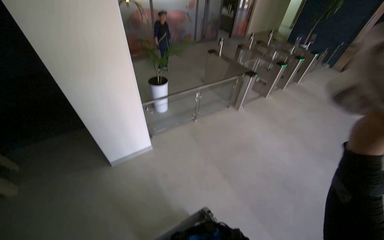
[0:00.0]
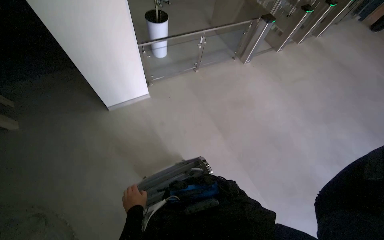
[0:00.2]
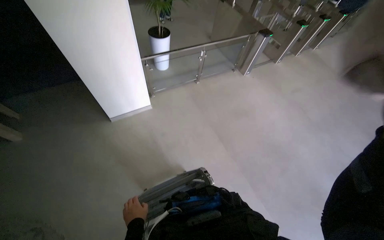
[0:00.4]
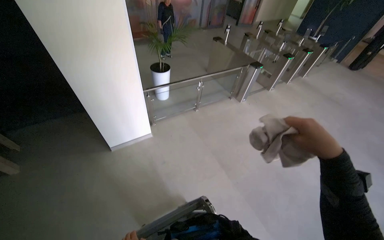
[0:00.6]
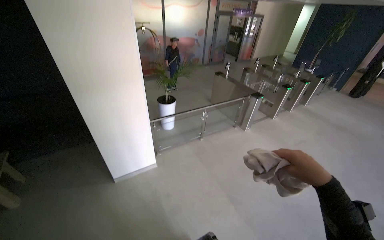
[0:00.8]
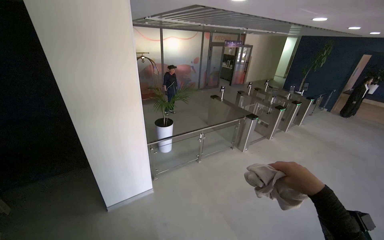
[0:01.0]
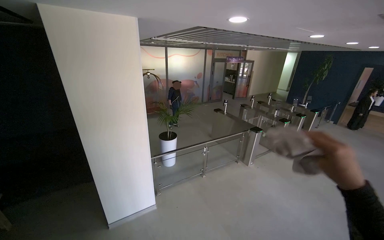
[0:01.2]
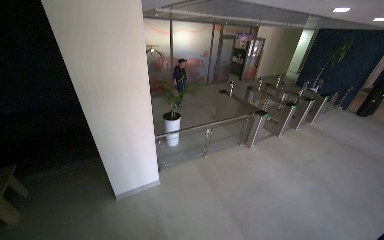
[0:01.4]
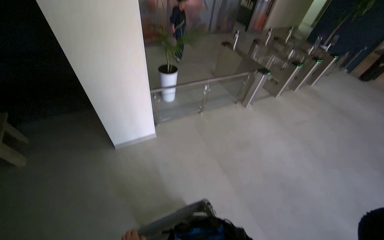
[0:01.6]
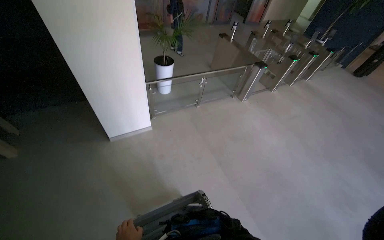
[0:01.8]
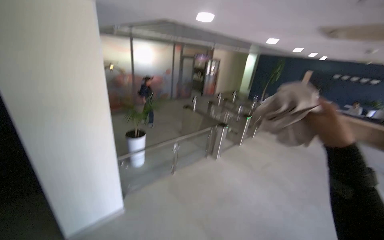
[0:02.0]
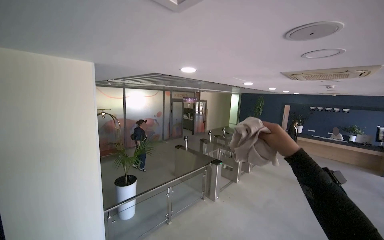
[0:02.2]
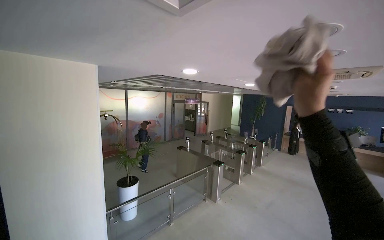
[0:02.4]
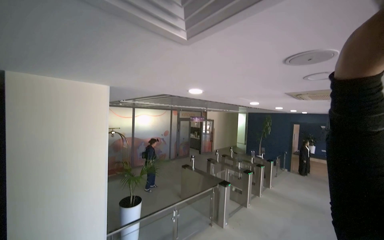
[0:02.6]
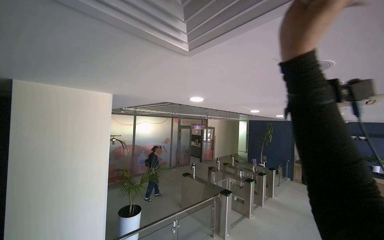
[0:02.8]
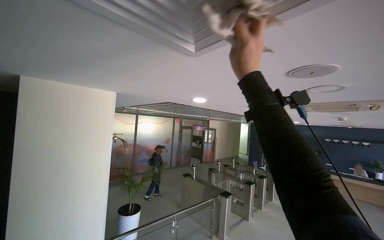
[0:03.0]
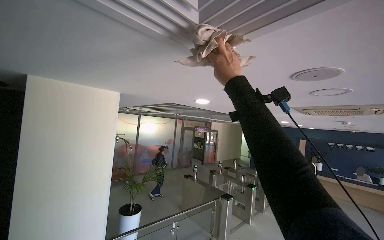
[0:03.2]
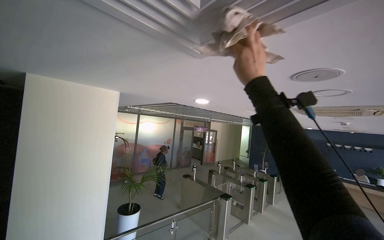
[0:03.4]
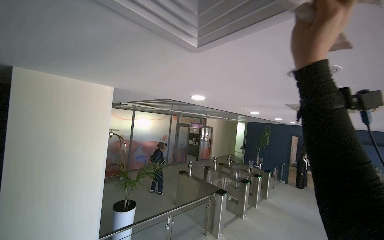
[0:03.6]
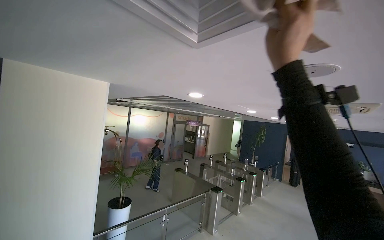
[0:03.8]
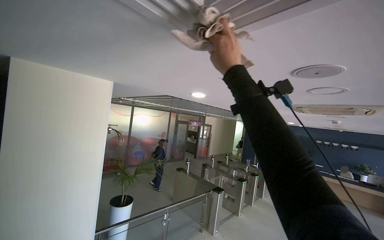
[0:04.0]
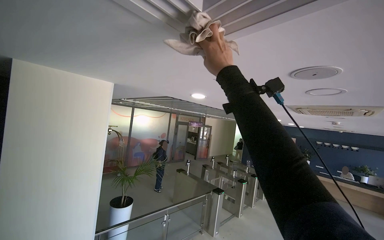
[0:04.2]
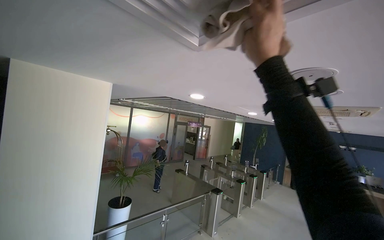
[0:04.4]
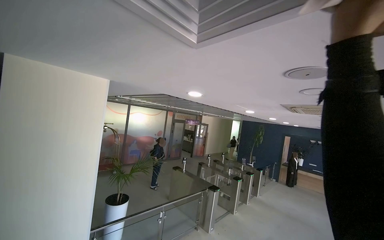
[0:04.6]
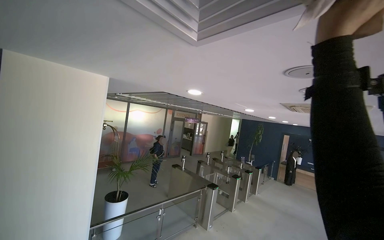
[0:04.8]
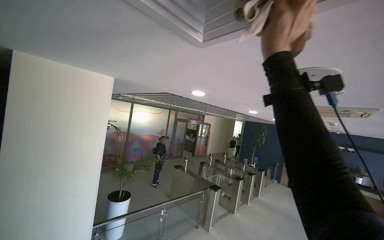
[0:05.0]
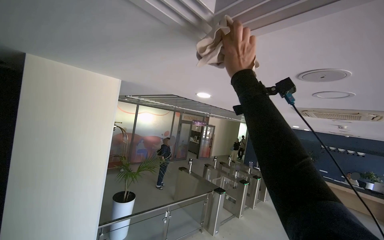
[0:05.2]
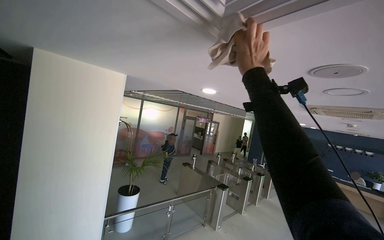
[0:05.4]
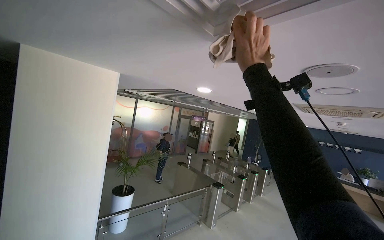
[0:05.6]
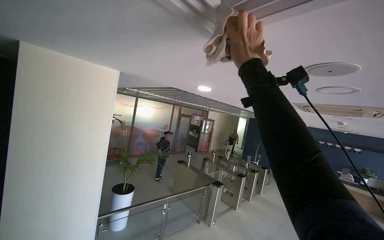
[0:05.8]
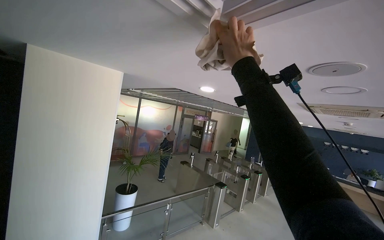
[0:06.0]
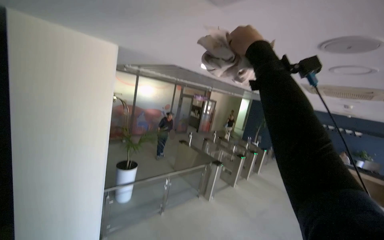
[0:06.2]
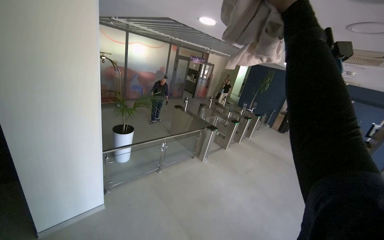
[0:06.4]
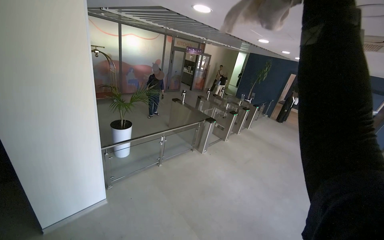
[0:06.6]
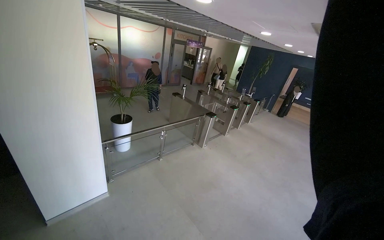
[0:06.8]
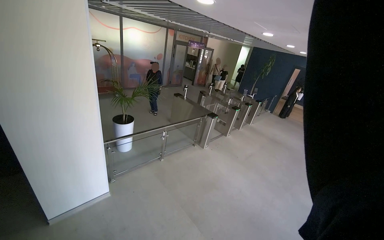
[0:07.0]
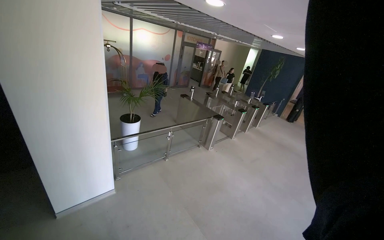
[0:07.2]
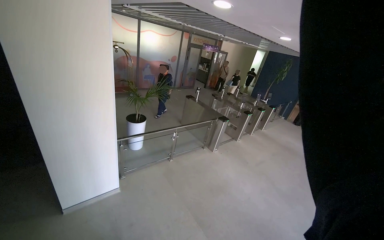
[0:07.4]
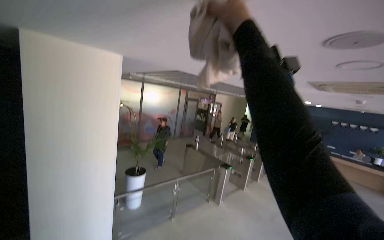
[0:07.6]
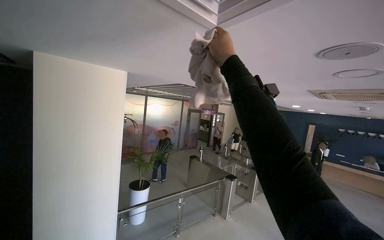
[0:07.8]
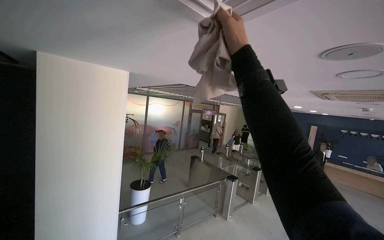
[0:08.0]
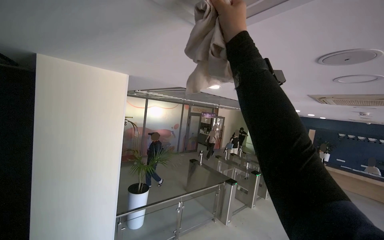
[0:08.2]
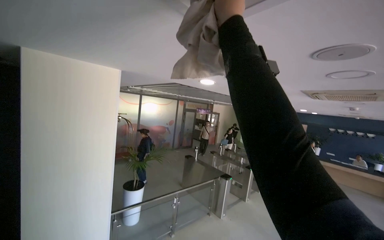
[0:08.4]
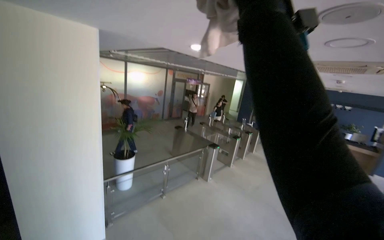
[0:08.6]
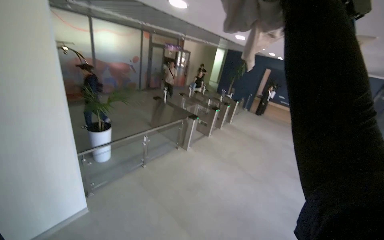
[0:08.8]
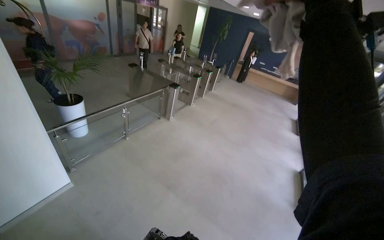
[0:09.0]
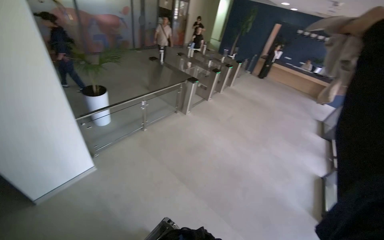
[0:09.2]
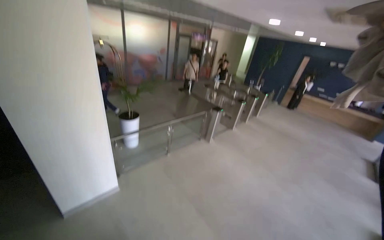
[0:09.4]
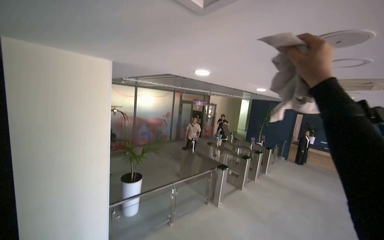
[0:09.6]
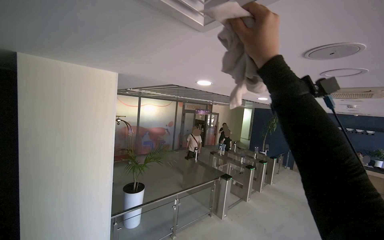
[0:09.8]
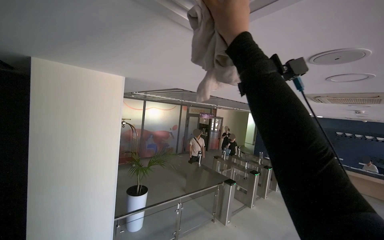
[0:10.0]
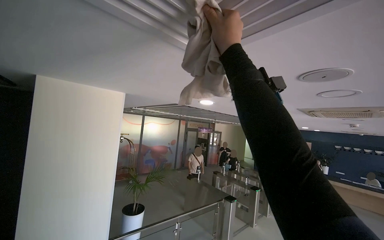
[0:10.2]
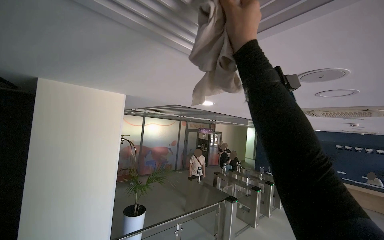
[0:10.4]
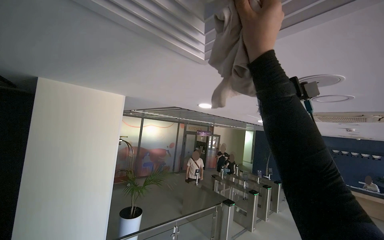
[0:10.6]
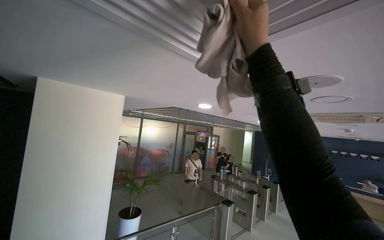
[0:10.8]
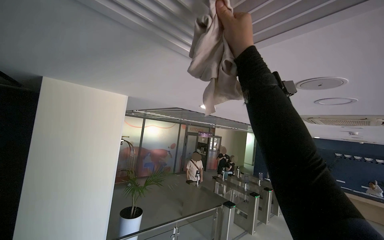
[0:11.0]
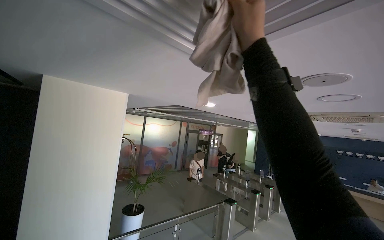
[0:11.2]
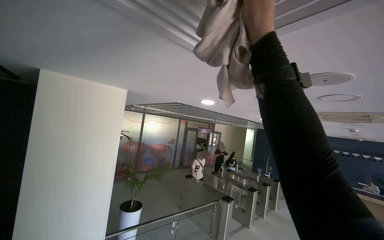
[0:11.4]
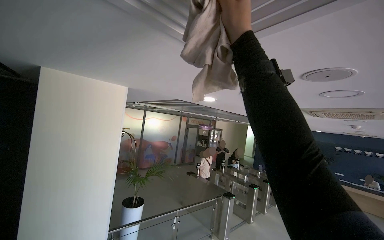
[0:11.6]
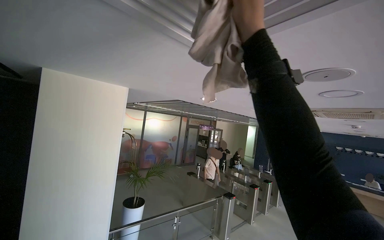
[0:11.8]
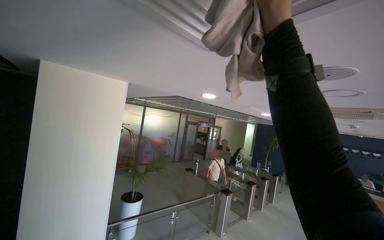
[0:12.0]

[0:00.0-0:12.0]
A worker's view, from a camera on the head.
Job: wiping surfaces.
The whole recording: Wiping ceiling vents. The worker wipes the ceiling vents with a cloth while standing on a ladder.
0:01.6 to 0:03.0: The head turns to the right by roughly 15 degrees. The wearer looks approximately 50 degrees further upward.
0:03.0 to 0:04.4: The right hand moves left and right over about 15 cm, changing direction 2 times.
0:04.4 to 0:06.0: The right hand moves approximately 15 cm nearer to the camera and comes back.
0:07.6 to 0:09.0: The view pans to the right by approximately 20 degrees. The wearer looks about 30 degrees further downward.
0:09.0 to 0:10.4: The view pans to the left by approximately 20 degrees. The camera pitches upward, by about 40 degrees.
0:10.4 to 0:12.0: The right hand moves to the right, roughly 10 cm.

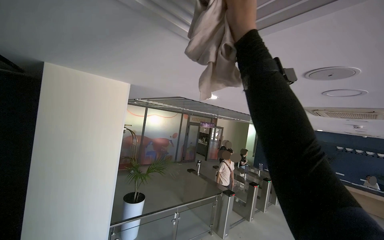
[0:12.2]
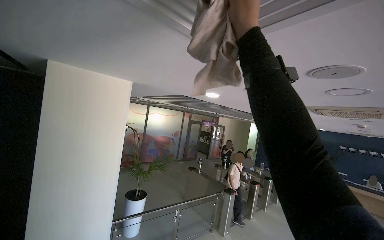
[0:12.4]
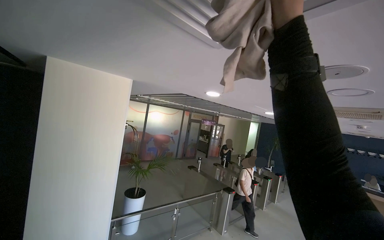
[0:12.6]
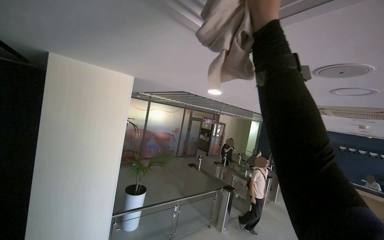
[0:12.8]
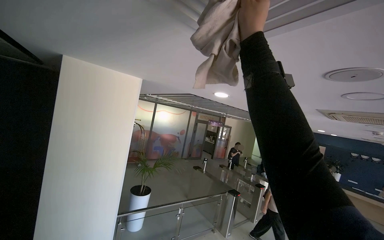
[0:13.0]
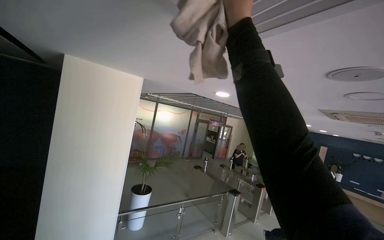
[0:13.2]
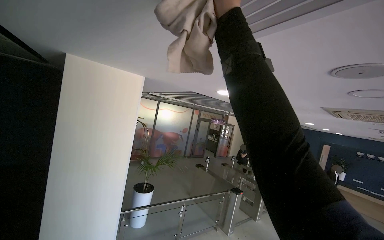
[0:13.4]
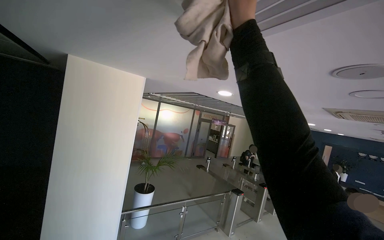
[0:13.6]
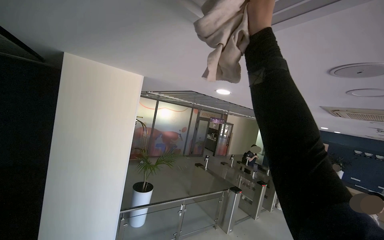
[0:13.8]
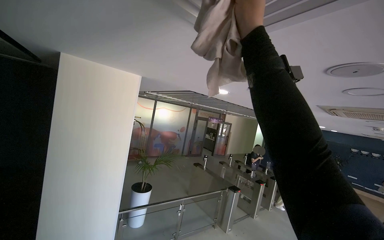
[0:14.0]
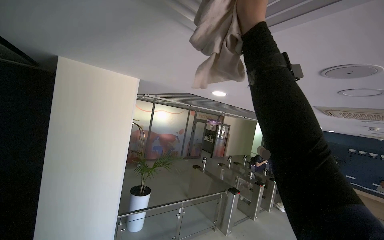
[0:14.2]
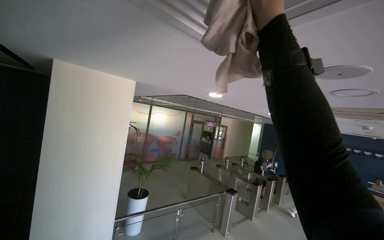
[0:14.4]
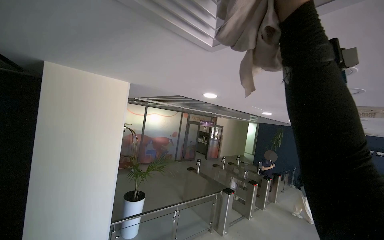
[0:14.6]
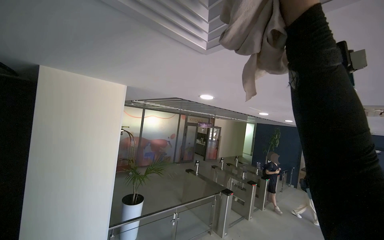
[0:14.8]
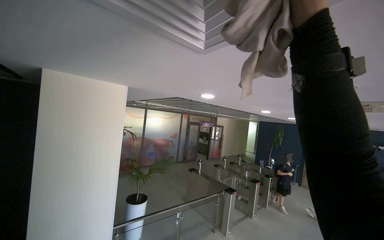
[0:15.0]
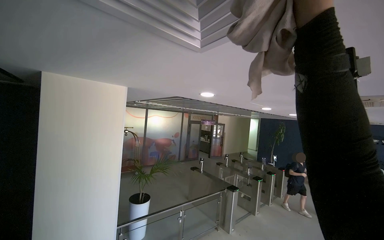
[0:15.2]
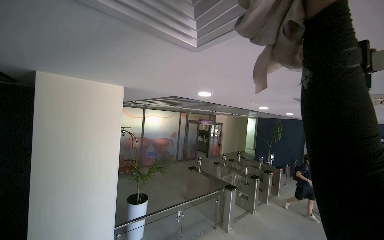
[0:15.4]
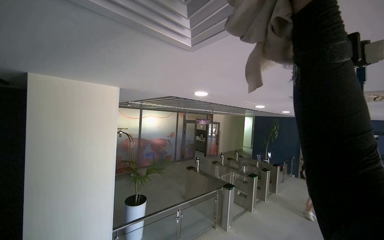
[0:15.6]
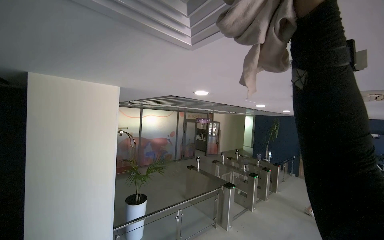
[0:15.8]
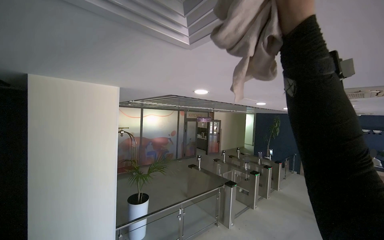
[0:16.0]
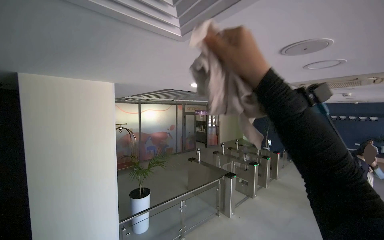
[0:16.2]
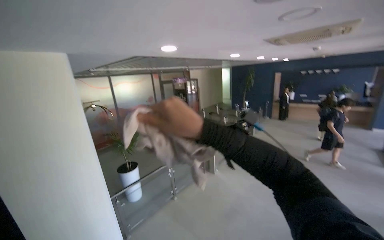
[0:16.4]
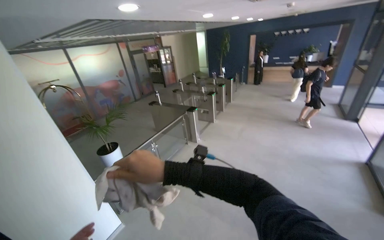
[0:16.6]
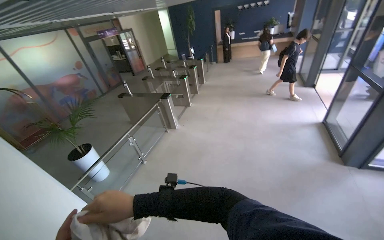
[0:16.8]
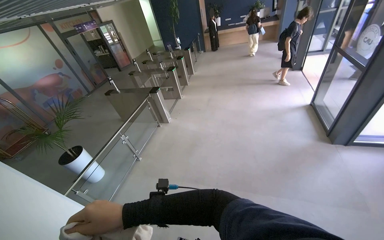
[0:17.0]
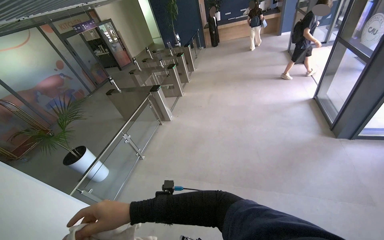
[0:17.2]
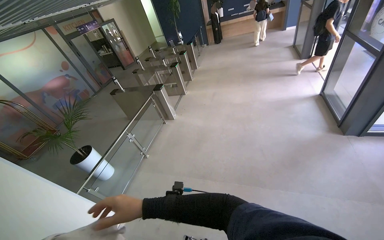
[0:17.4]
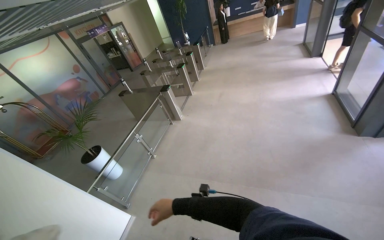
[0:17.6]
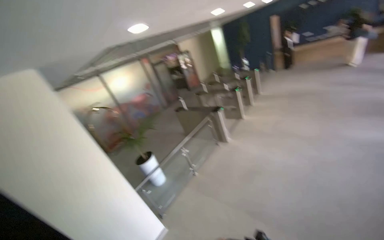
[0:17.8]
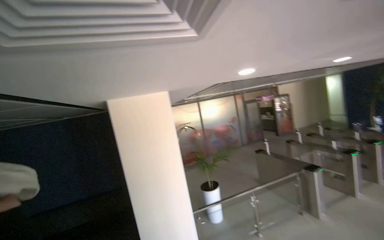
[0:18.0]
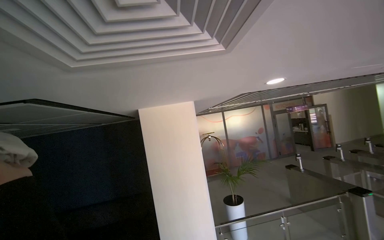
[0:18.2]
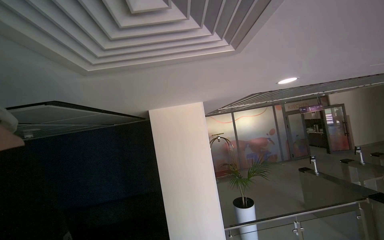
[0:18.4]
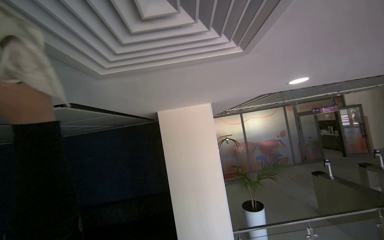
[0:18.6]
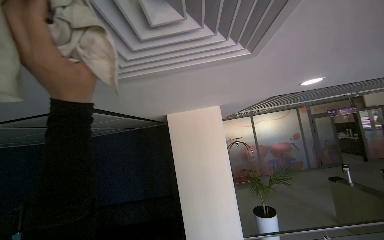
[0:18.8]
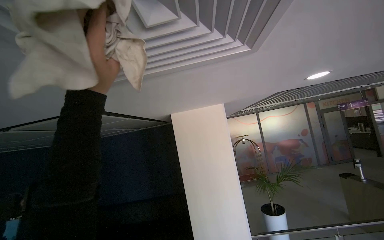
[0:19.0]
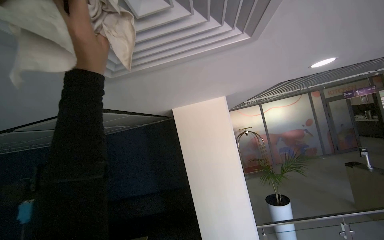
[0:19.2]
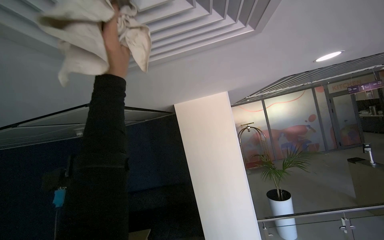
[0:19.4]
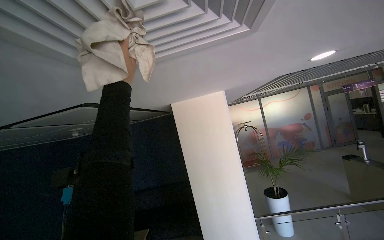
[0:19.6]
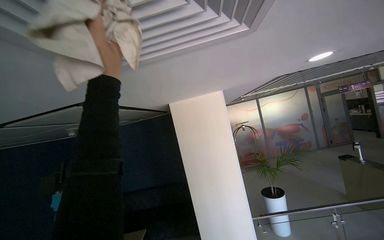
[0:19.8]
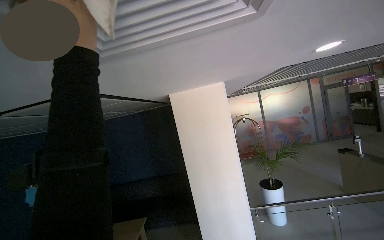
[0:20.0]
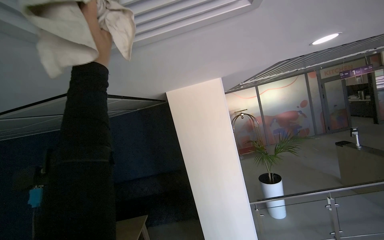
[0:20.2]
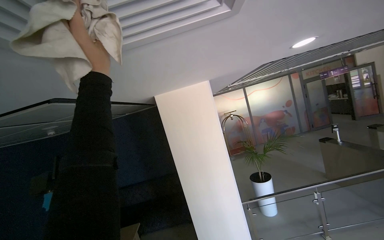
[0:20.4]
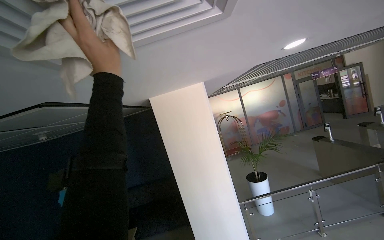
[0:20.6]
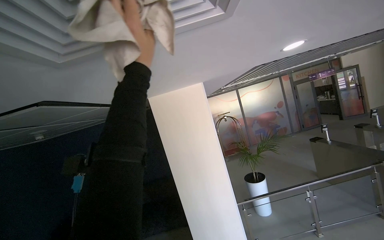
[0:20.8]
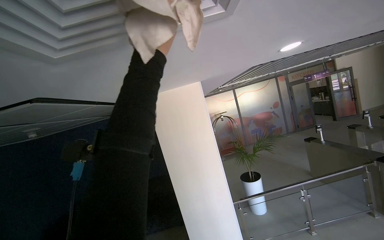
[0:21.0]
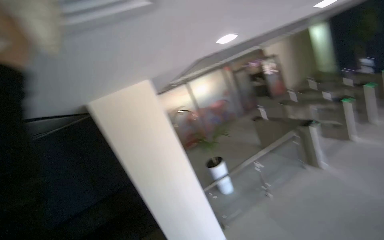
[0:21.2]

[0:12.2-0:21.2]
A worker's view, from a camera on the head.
Job: wiping surfaces.
The whole recording: Wiping ceiling vents. The worker wipes the ceiling vents with a cloth while standing on a ladder.
0:12.2 to 0:13.8: The right hand goes left and right, roughly 10 cm each way, reversing 2 times.
0:15.2 to 0:16.6: The head rotates about 25 degrees to the right. The view tips downward by about 25 degrees.
0:16.6 to 0:18.2: The wearer's head swings approximately 55 degrees to the left. The view tips upward by approximately 15 degrees.
0:19.8 to 0:21.2: The wearer looks roughly 25 degrees further to the right.
